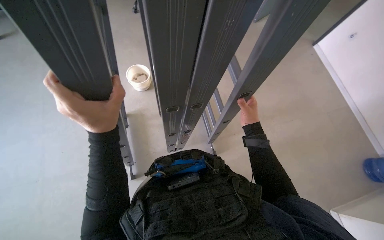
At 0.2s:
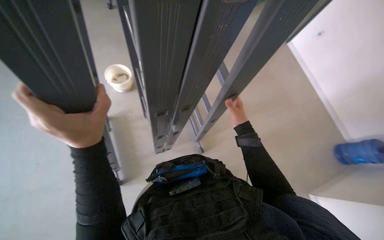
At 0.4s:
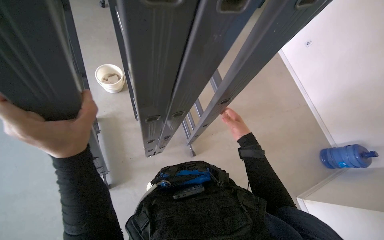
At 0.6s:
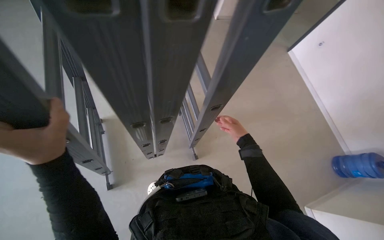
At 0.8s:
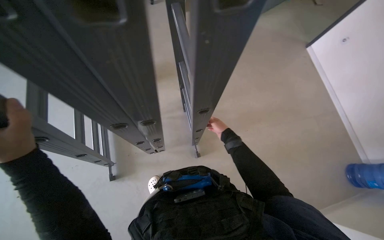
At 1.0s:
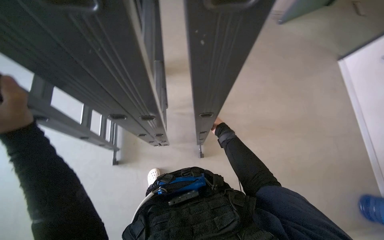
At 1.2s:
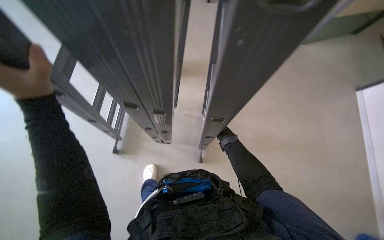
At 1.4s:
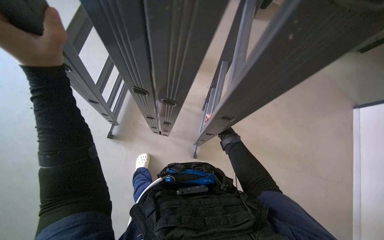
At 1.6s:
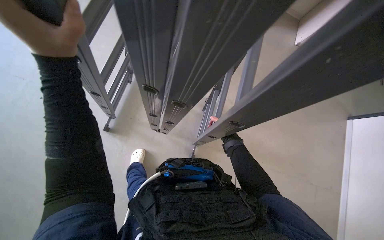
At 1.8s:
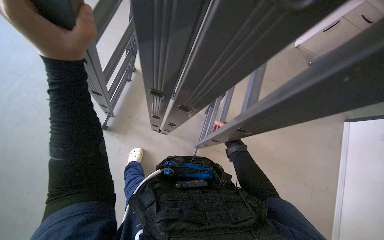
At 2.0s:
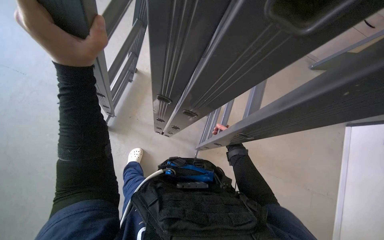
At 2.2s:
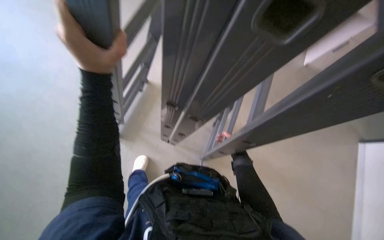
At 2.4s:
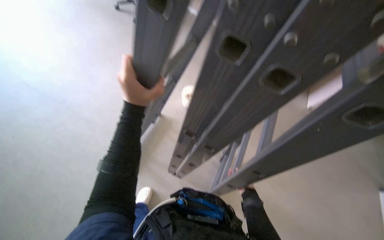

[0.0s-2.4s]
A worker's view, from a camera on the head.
Job: organizing items.
The whole recording: Setting up a ladder. The worker positions and unfolds a ladder on the floor.
0.0s to 1.2s: The right hand moves farther from the camera, some 15 cm.
1.2s to 2.4s: The view tips upward by approximately 15 degrees. The left hand goes roughly 10 cm to the right.

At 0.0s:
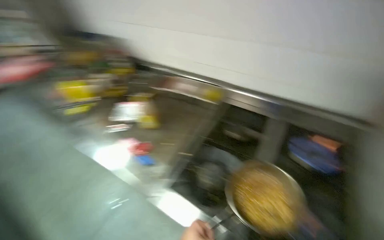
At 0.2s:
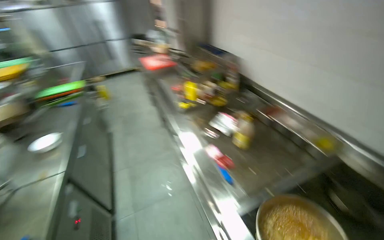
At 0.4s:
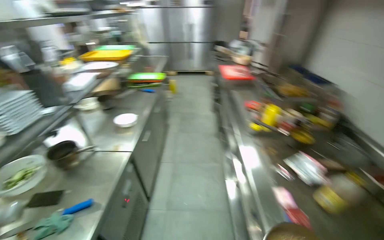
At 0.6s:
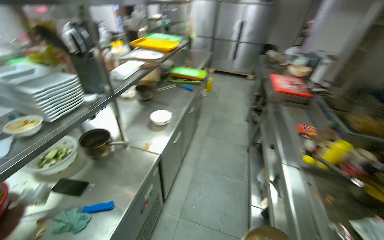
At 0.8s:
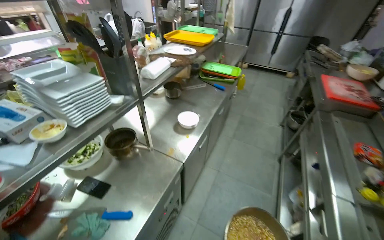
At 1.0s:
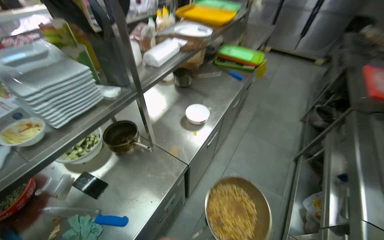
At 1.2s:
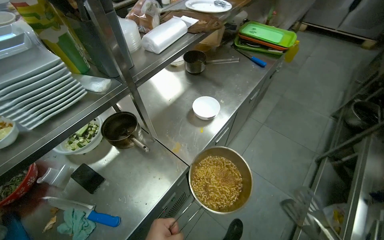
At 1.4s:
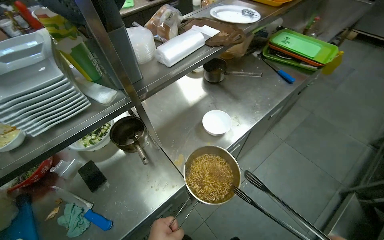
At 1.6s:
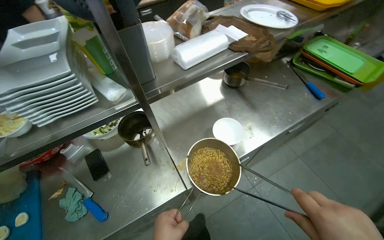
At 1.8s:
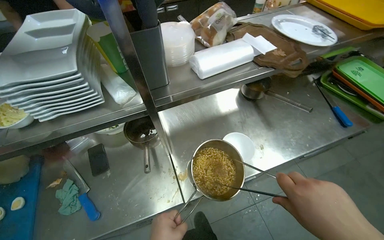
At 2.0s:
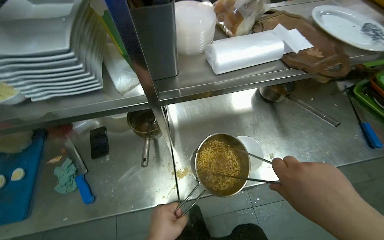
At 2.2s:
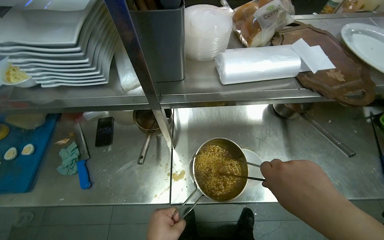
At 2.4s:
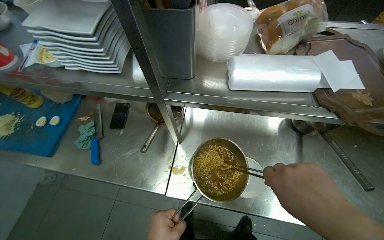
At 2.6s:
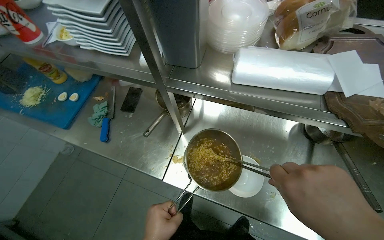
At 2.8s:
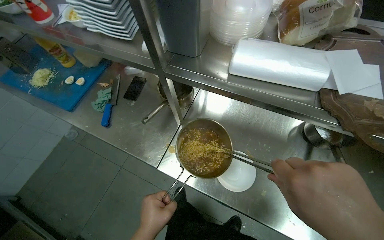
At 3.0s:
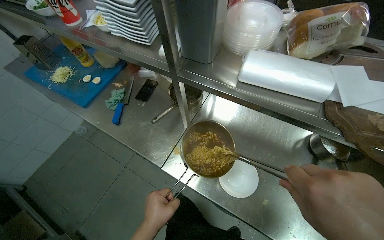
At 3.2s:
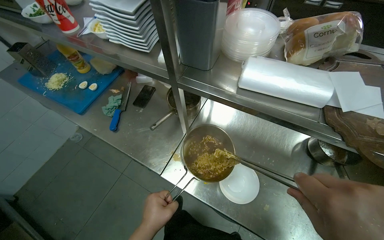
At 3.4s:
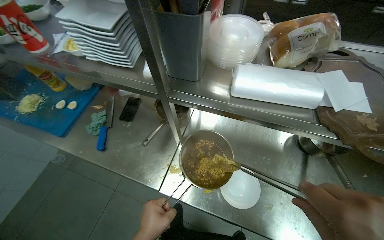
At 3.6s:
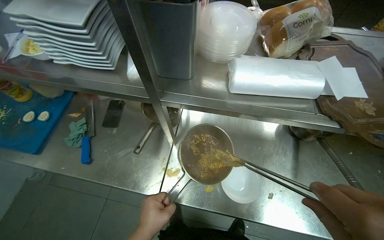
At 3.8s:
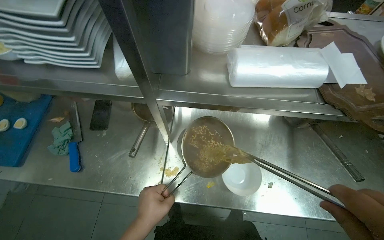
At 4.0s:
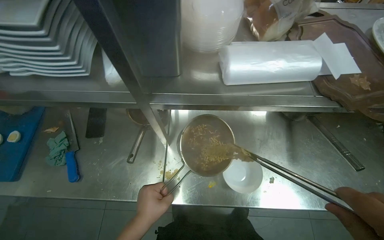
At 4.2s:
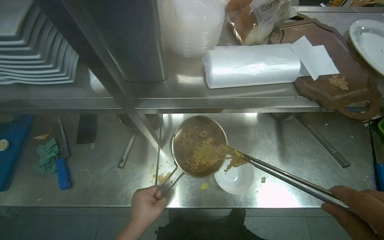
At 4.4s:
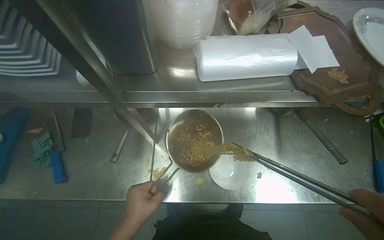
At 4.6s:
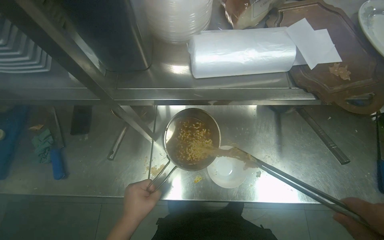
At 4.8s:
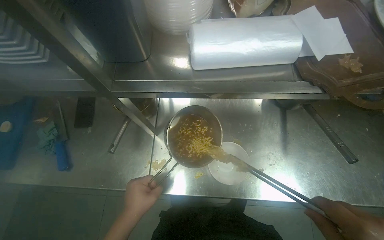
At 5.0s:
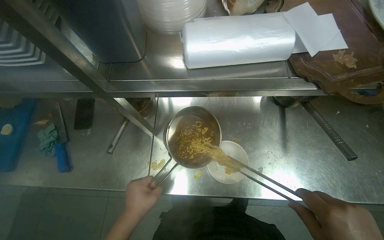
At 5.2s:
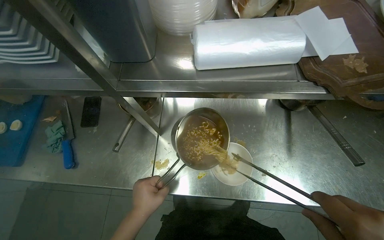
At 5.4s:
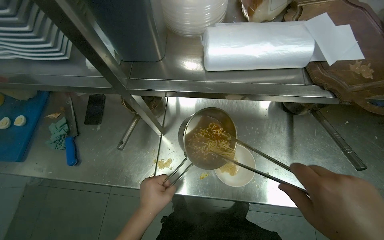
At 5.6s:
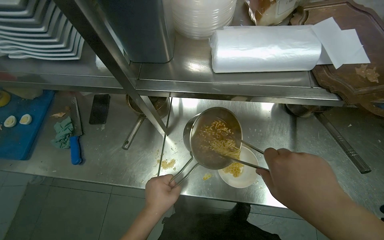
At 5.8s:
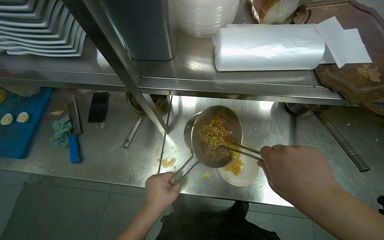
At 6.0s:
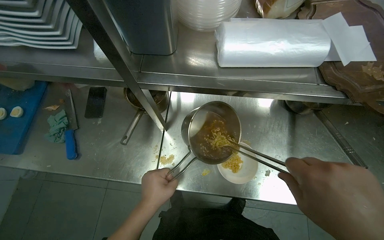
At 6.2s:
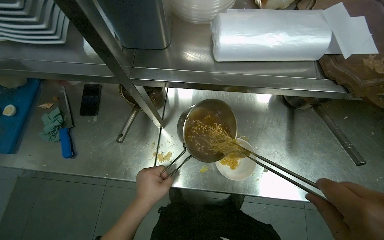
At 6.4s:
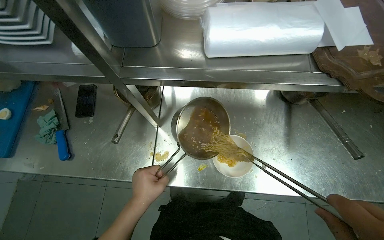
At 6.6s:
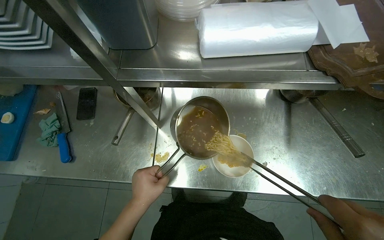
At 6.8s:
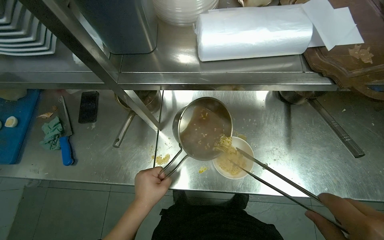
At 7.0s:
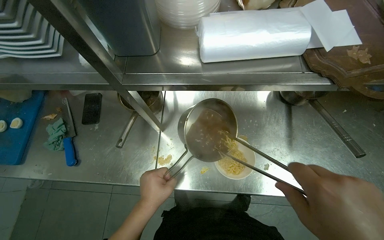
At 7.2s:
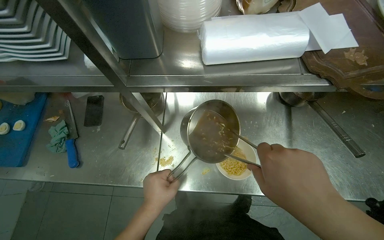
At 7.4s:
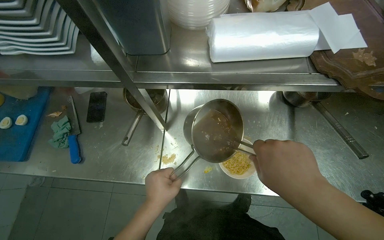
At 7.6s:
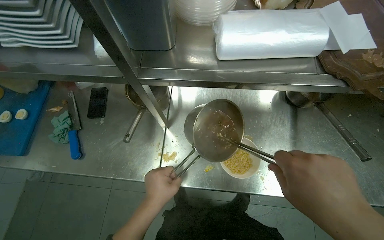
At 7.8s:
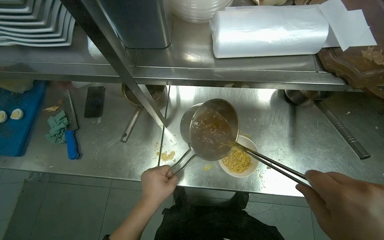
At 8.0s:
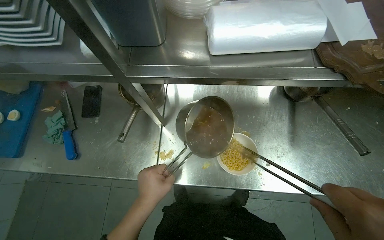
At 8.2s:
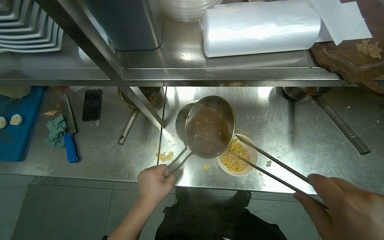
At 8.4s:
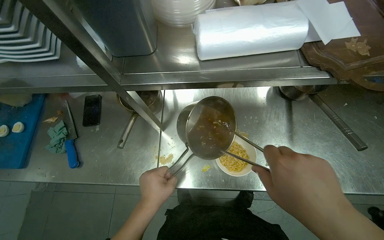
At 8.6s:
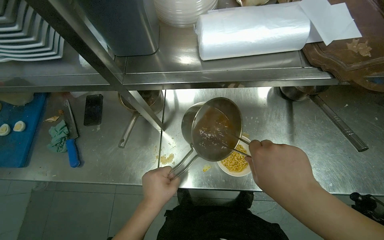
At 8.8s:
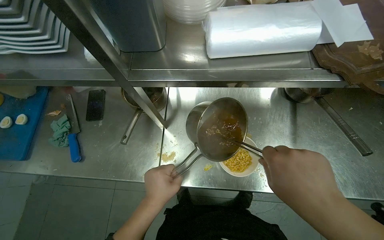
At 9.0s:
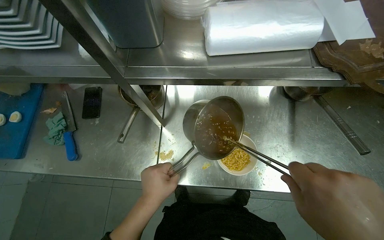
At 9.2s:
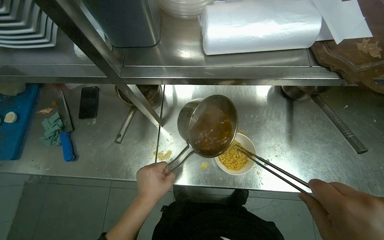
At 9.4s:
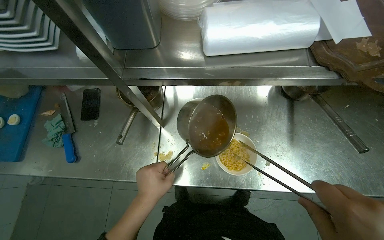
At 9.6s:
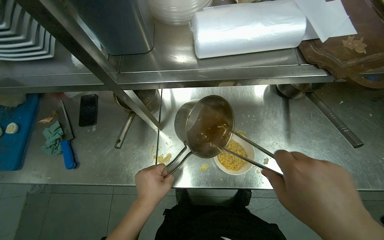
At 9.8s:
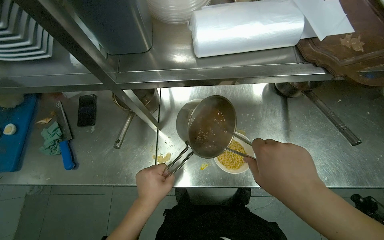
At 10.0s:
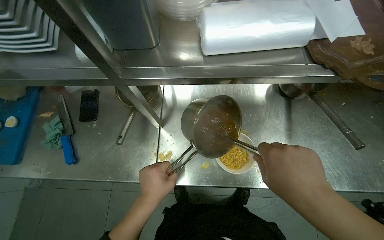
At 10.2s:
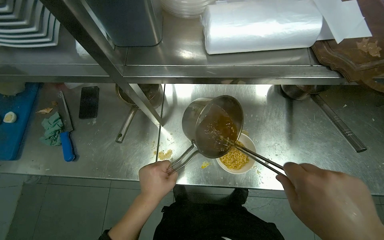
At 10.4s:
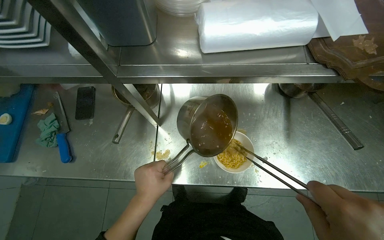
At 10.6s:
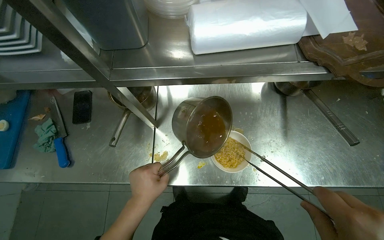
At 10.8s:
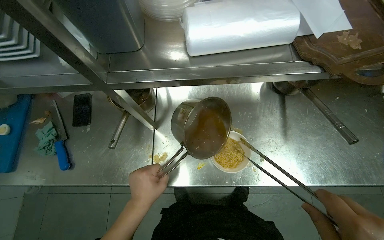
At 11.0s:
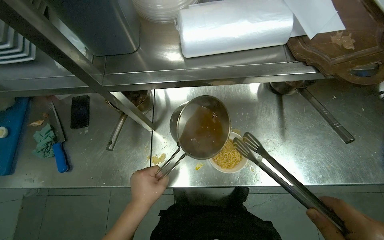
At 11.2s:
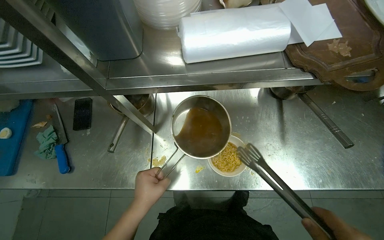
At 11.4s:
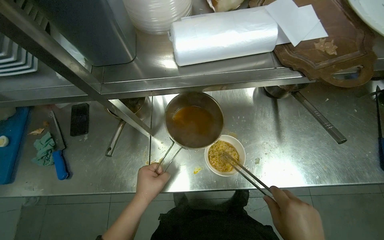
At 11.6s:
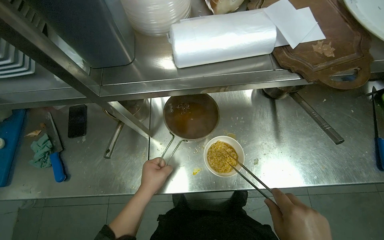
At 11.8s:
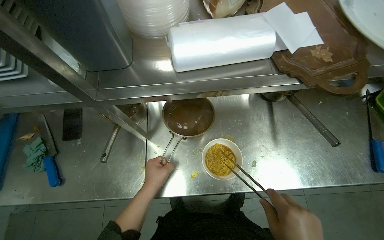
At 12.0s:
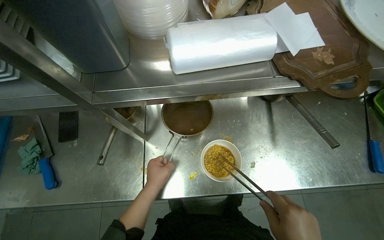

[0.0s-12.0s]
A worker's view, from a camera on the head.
Job: preparing food.
The whole recording: Adding ingredients to noodle bowl. The worker transfers noodles to a bowl, then adds sliced egg, meat, and green vegetables.
0.0s to 1.6s: The camera travels roughly 1 m. The head rotates about 120 degrees to the left. The camera pitches downward, by approximately 15 degrees.
1.6s to 3.0s: The wearer looks about 60 degrees further to the left.
3.0s to 4.4s: The head turns to the right by some 30 degrees.

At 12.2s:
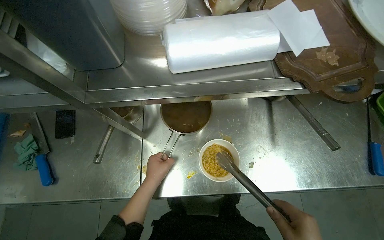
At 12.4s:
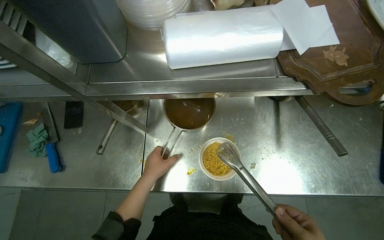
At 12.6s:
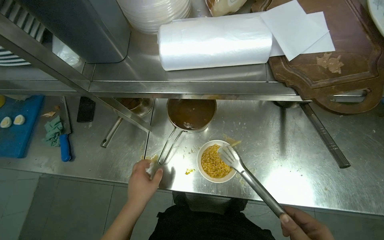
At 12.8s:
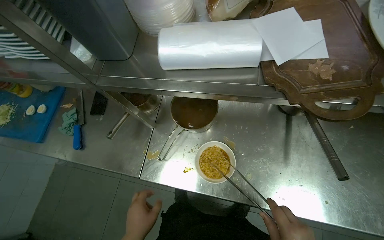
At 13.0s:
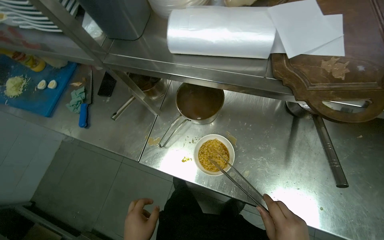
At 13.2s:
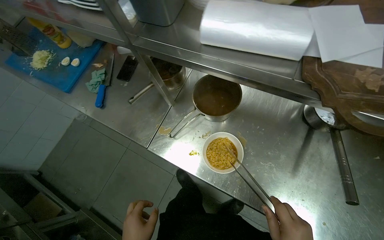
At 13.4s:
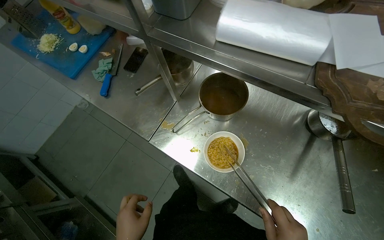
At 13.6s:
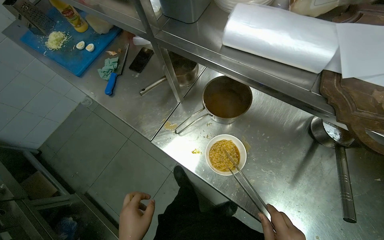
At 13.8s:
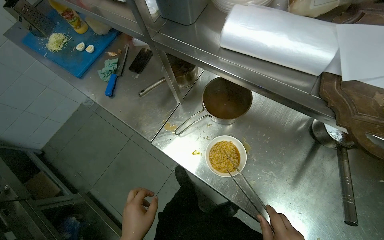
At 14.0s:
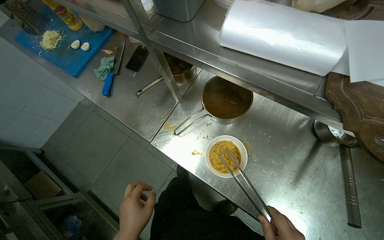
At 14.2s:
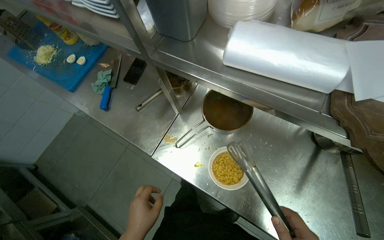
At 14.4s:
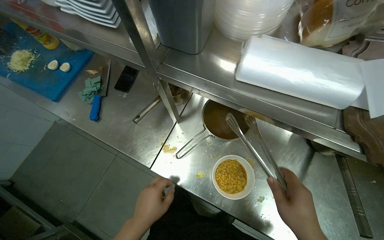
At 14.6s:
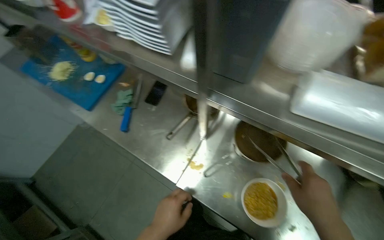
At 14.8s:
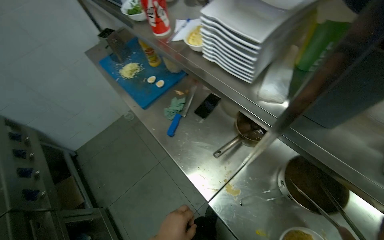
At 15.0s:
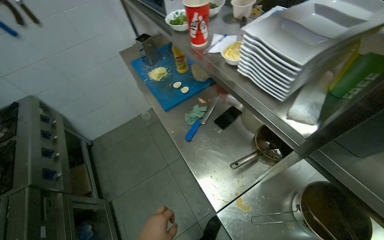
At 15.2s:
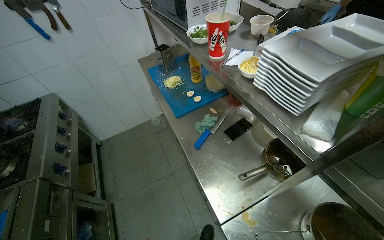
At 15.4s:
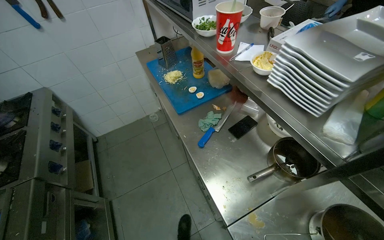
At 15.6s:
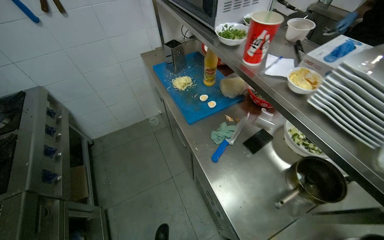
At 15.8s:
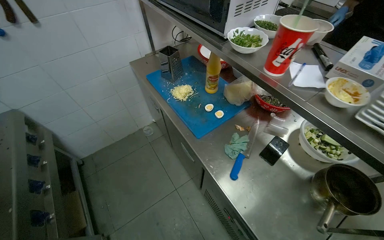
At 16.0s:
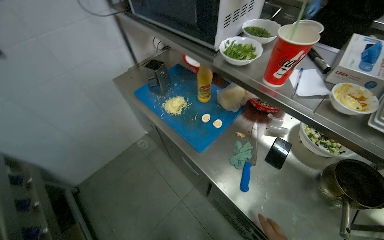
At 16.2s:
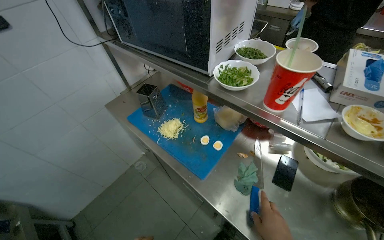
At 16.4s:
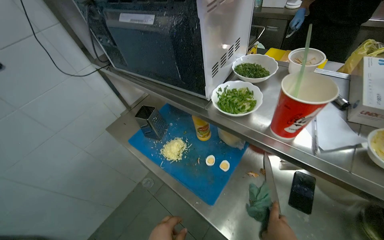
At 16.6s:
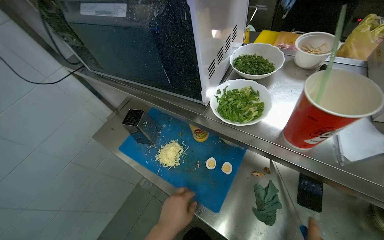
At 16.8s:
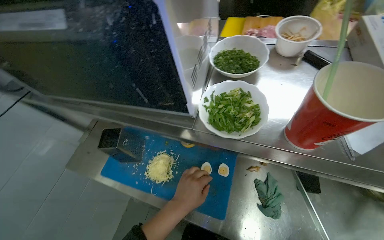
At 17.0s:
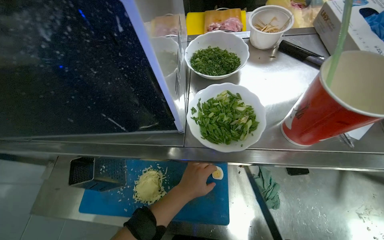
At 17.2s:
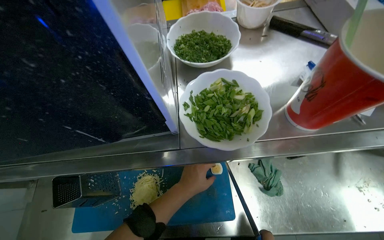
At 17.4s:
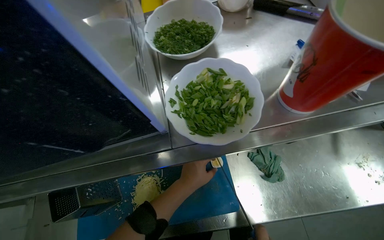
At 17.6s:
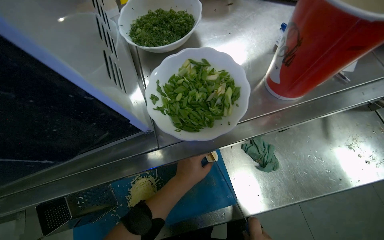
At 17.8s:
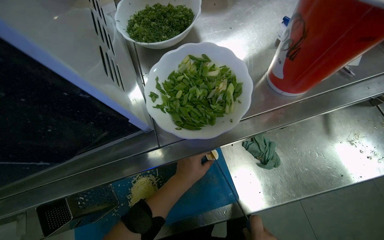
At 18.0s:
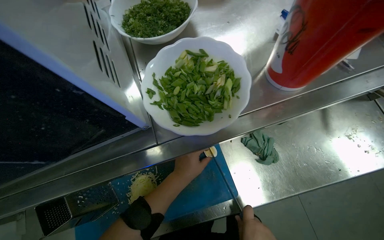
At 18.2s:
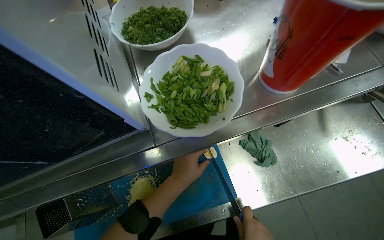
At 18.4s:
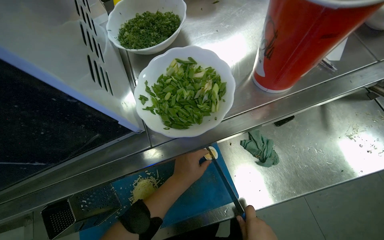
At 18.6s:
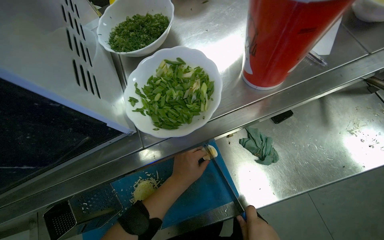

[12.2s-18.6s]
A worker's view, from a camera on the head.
Job: preparing food.
The whole recording: Adding ingredients to noodle bowl. The worker transfers noodles to a bowl, then adds sliced egg, meat, and green vegetables.
12.2s to 13.8s: The head turns to the left by approximately 40 degrees.
13.8s to 15.4s: The head turns to the left by some 30 degrees. The camera pitches upward, by approximately 10 degrees.
15.4s to 17.0s: The camera travels about 70 cm. The wearer's head swings approximately 60 degrees to the right.
